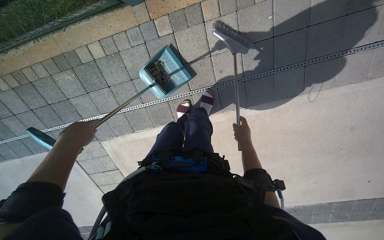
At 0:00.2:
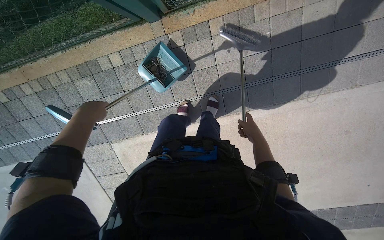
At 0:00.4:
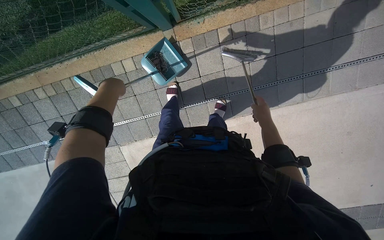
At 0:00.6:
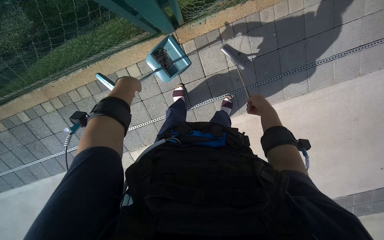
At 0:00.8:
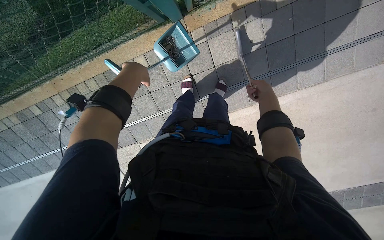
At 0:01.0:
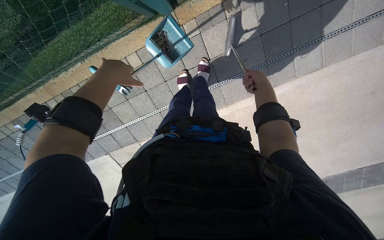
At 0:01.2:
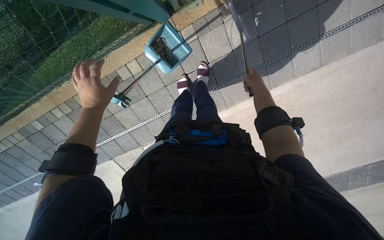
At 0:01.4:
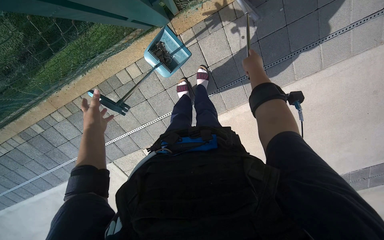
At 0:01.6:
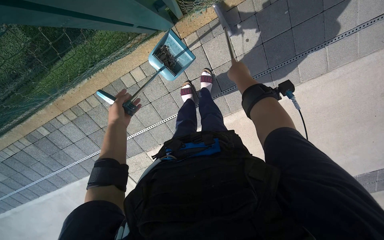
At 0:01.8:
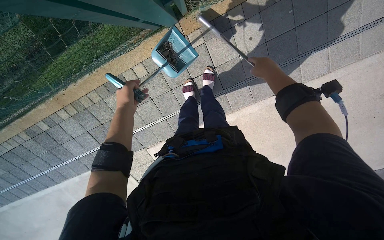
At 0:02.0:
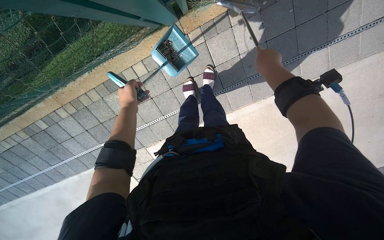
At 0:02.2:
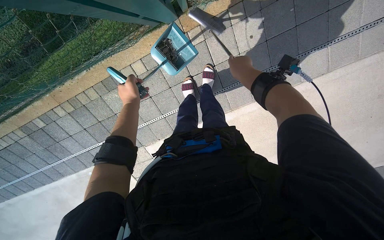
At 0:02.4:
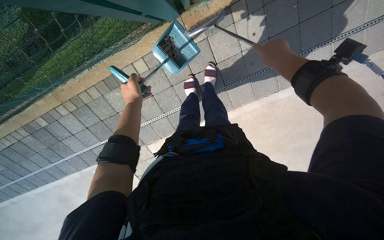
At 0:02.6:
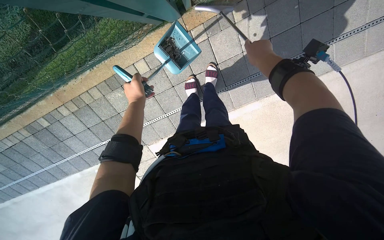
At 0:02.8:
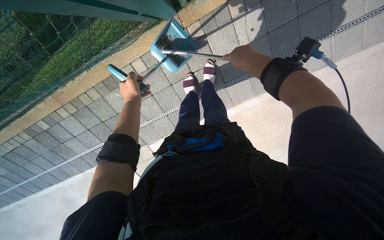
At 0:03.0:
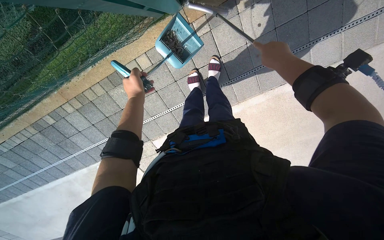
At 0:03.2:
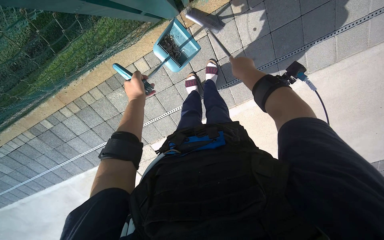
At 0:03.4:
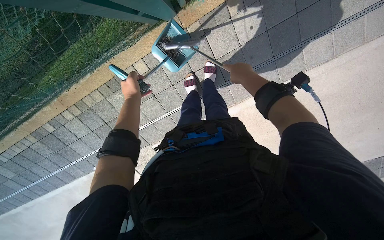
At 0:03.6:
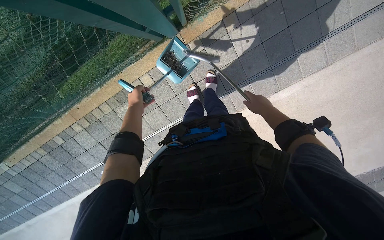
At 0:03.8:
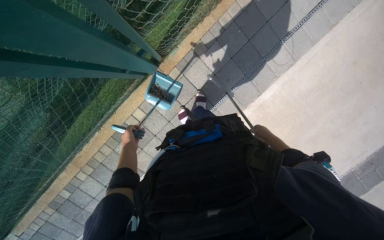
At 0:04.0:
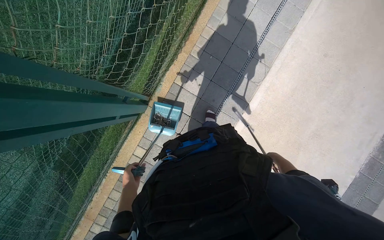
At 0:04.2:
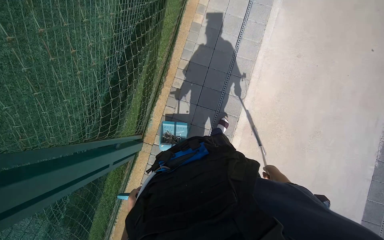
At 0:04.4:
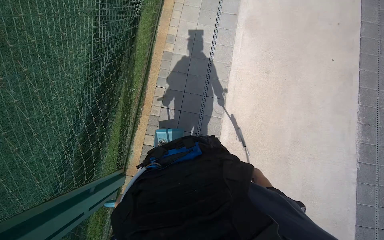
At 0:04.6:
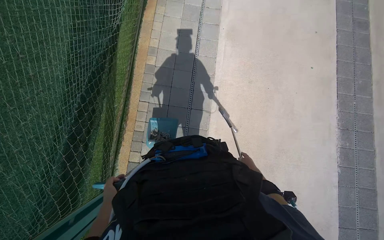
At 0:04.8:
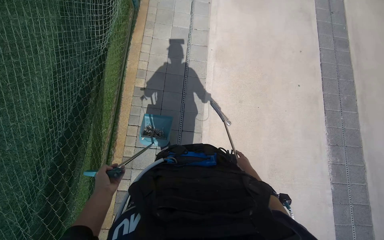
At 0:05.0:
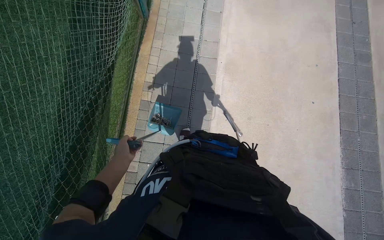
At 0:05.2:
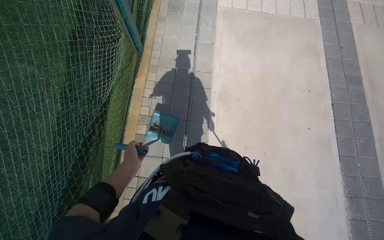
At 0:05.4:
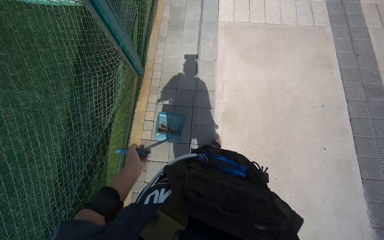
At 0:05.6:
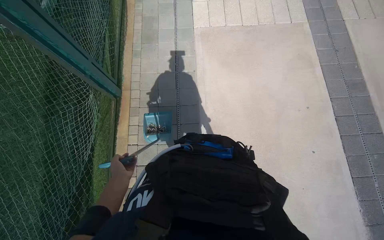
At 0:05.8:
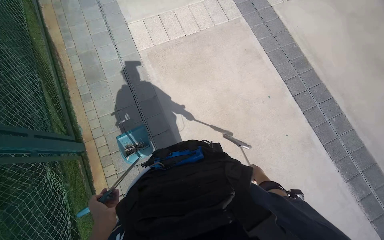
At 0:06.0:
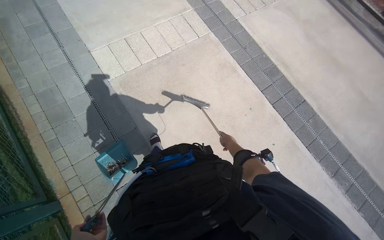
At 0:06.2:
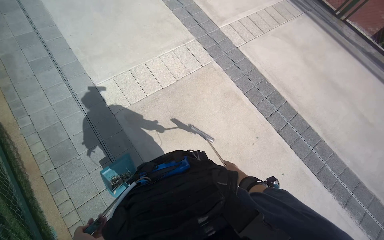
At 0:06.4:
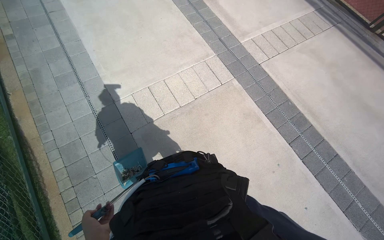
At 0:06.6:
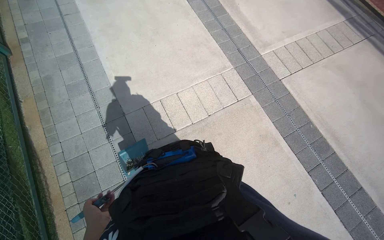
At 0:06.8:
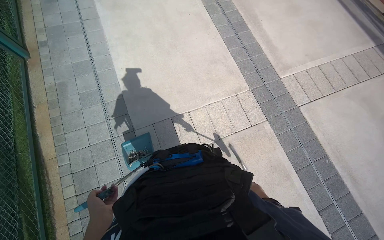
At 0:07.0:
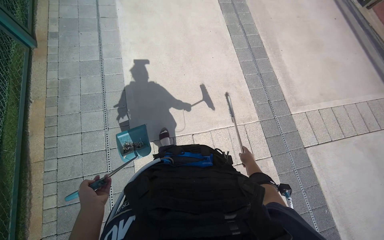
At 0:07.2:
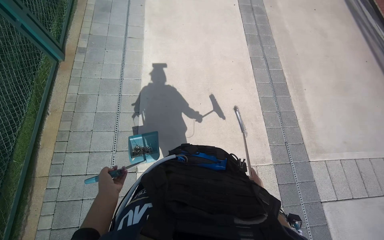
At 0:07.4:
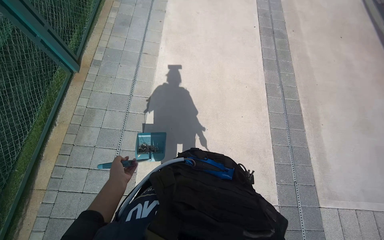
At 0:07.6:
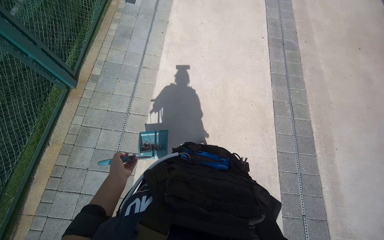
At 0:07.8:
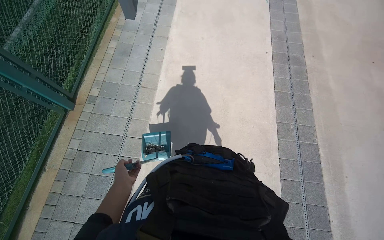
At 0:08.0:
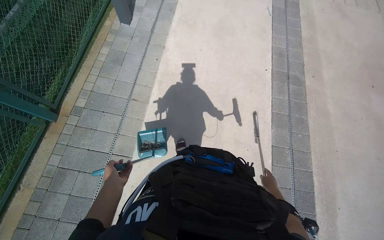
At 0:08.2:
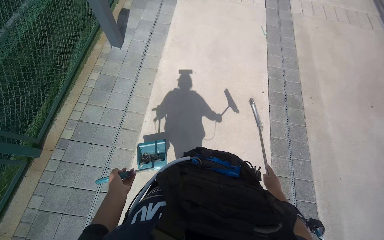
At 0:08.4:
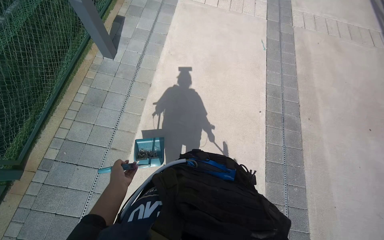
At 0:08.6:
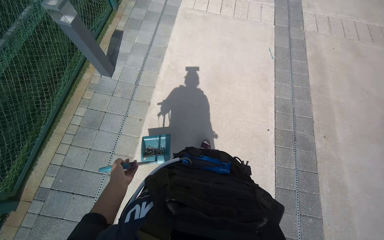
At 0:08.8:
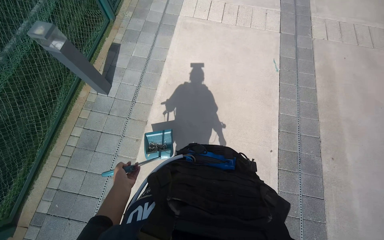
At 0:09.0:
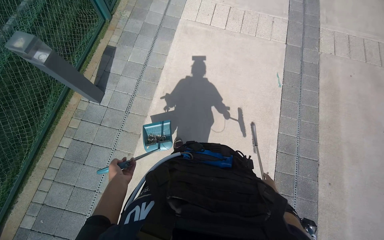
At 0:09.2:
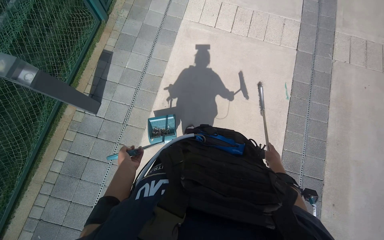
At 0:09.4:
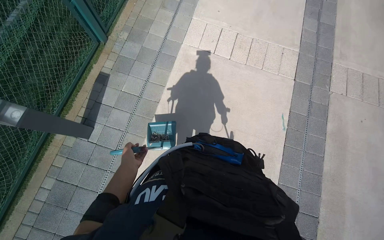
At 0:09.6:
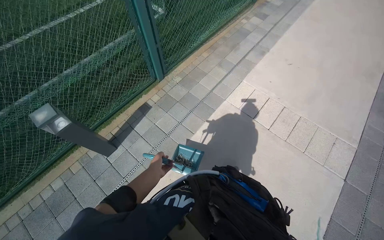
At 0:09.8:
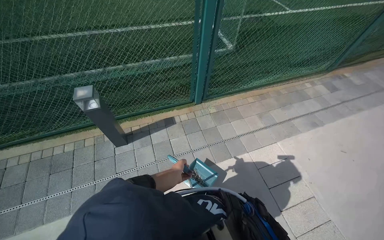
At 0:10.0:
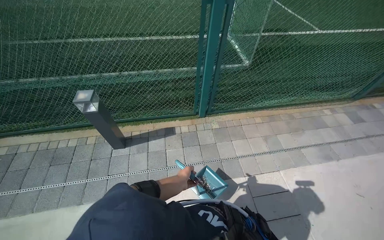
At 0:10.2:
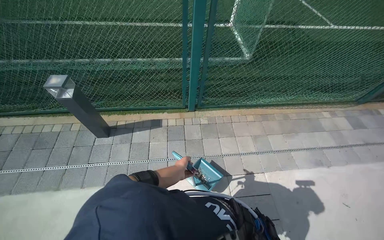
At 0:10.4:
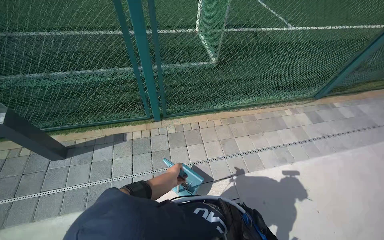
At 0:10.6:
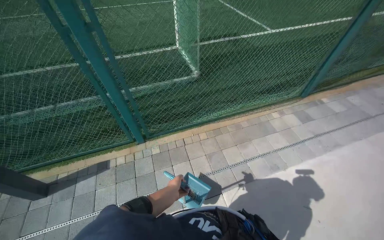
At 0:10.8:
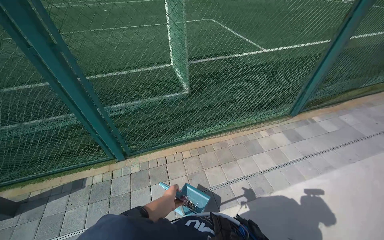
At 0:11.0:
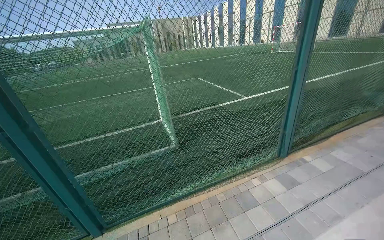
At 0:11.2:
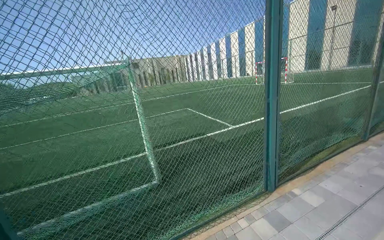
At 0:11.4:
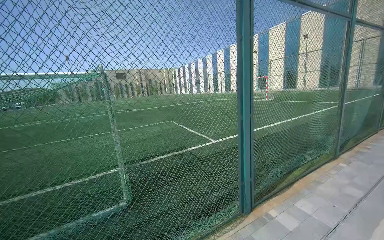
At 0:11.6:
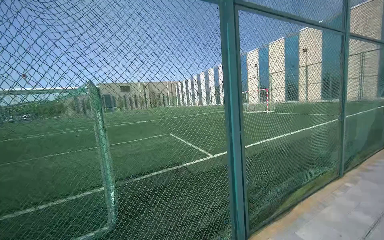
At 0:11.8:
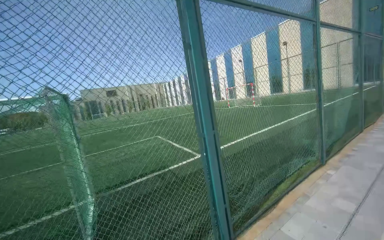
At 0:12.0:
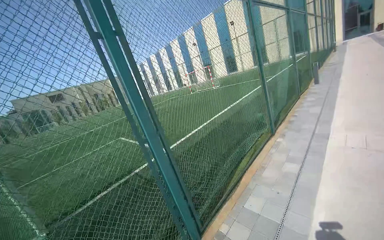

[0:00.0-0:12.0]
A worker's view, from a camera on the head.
Job: sweeping floor.
The whole recording: Cleaning paved area by sweeping and emptying. The worker cleans the paved area by sweeping debris, collecting it into a dustpan, and emptying it into a trash can.
0:00.0 to 0:01.6: The right hand moves to the left, up the picture and nearer to the camera, about 40 cm, while the left hand moves approximately 15 cm up the picture and comes back.
0:01.6 to 0:03.0: The right hand heads nearer to the camera, covering roughly 10 cm.
0:03.0 to 0:04.4: The view tips upward by some 30 degrees. Everything in view rotates some 40 degrees counterclockwise.
0:07.6 to 0:09.0: The camera is carried about 2 m.
0:09.0 to 0:10.4: The wearer moves approximately 70 cm.

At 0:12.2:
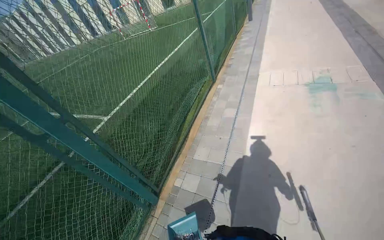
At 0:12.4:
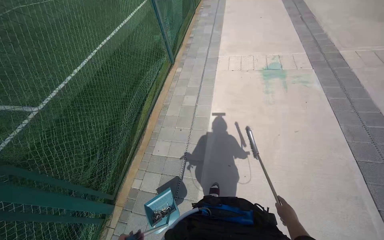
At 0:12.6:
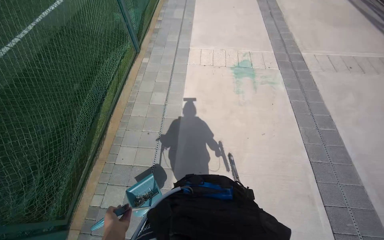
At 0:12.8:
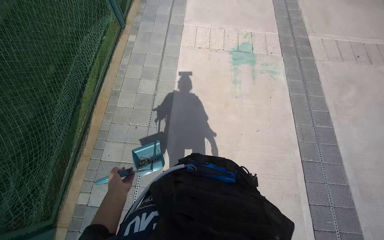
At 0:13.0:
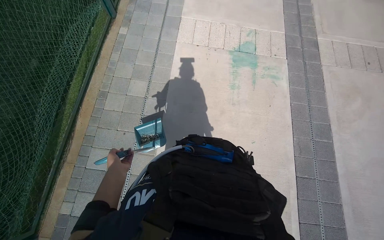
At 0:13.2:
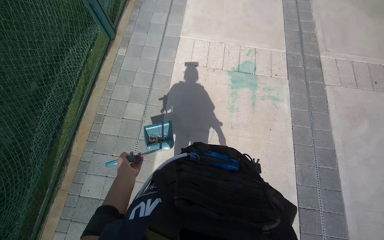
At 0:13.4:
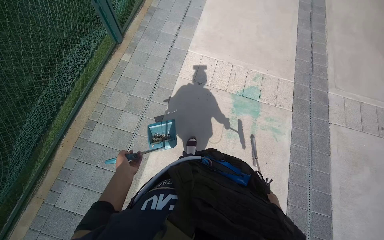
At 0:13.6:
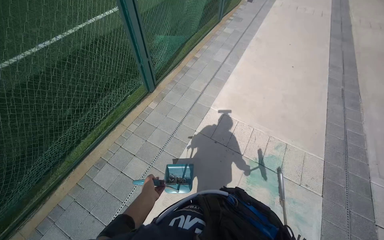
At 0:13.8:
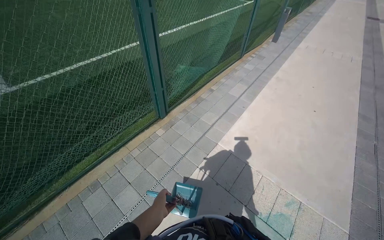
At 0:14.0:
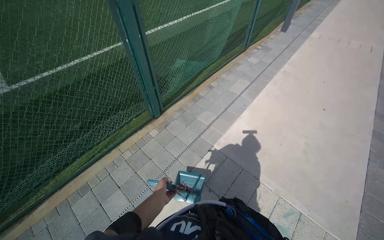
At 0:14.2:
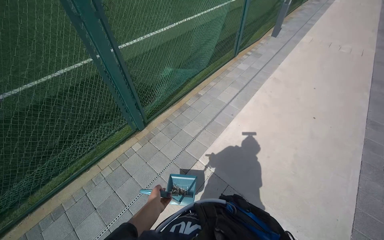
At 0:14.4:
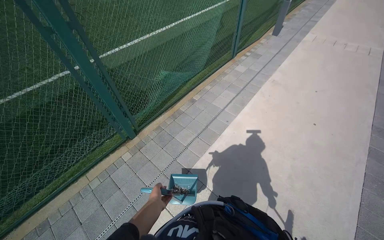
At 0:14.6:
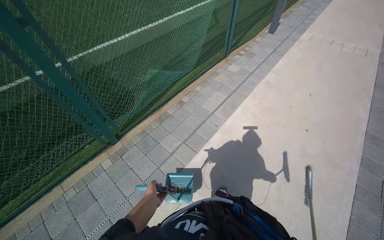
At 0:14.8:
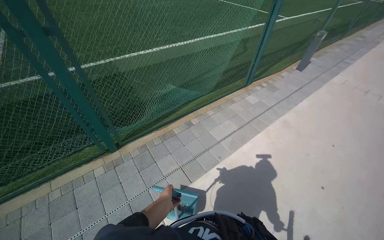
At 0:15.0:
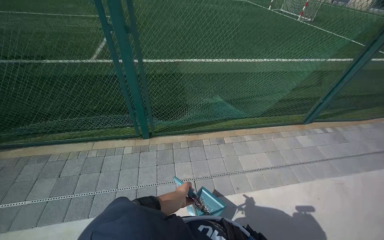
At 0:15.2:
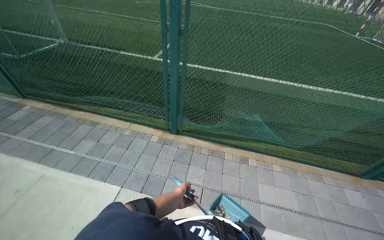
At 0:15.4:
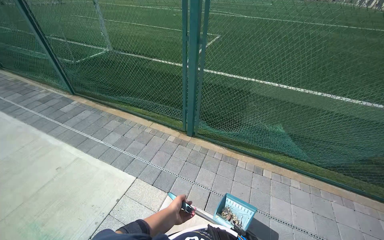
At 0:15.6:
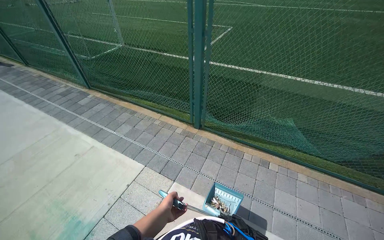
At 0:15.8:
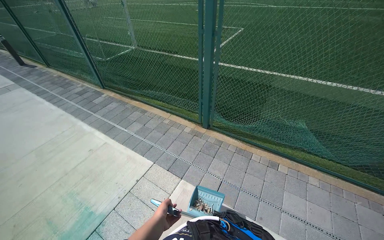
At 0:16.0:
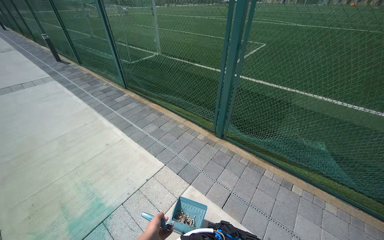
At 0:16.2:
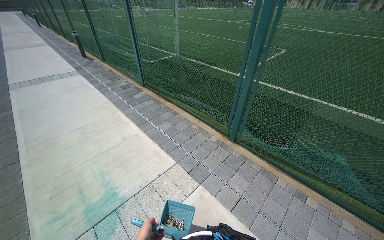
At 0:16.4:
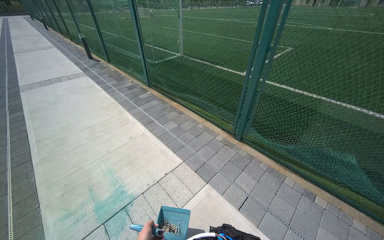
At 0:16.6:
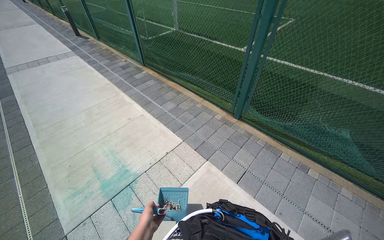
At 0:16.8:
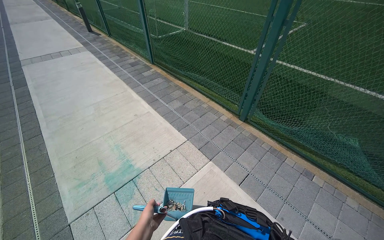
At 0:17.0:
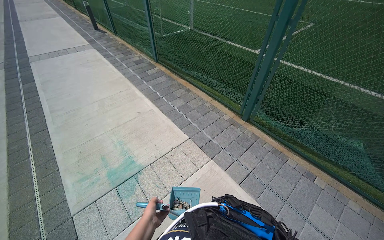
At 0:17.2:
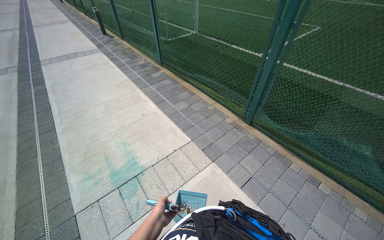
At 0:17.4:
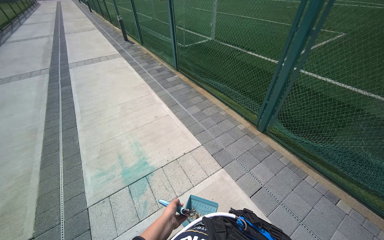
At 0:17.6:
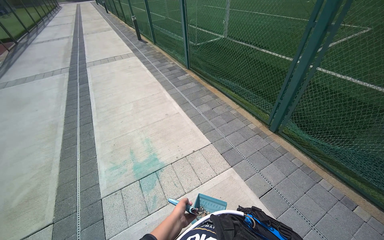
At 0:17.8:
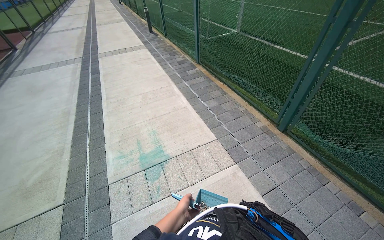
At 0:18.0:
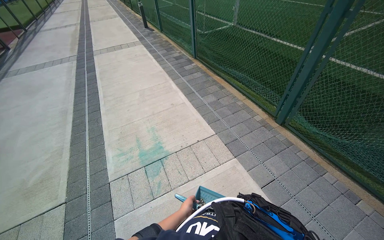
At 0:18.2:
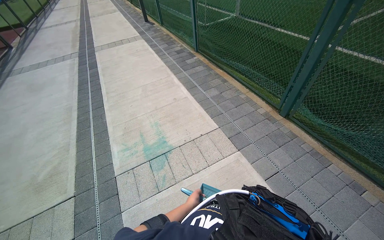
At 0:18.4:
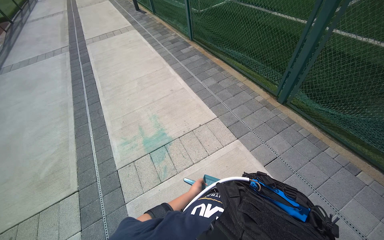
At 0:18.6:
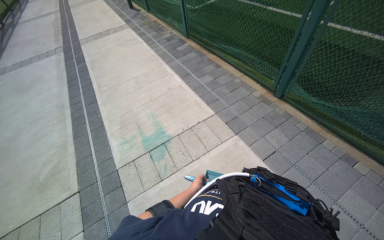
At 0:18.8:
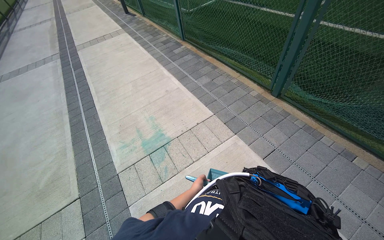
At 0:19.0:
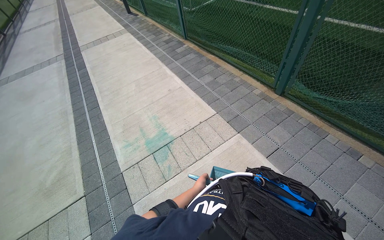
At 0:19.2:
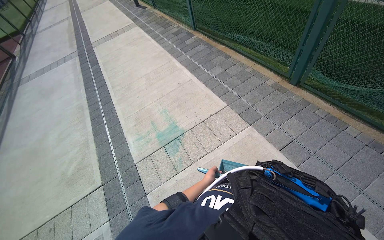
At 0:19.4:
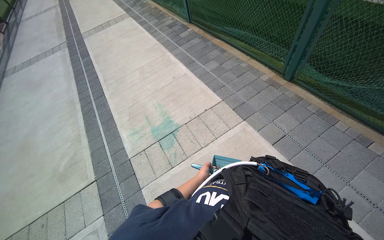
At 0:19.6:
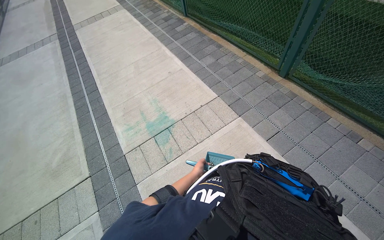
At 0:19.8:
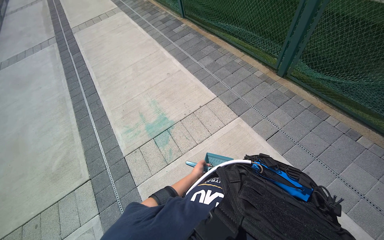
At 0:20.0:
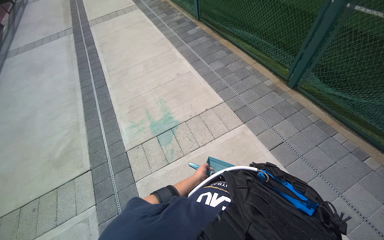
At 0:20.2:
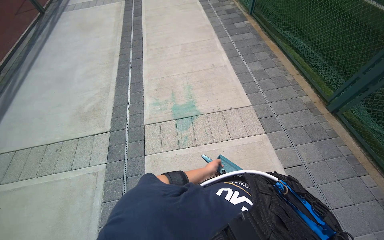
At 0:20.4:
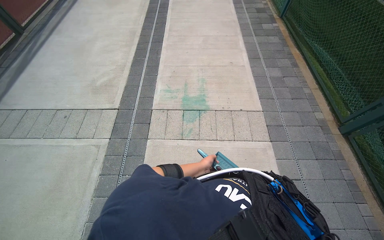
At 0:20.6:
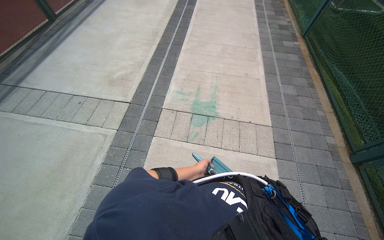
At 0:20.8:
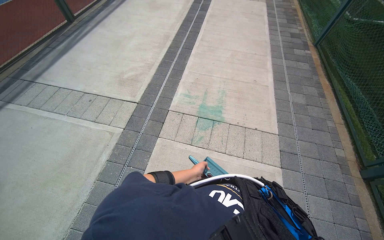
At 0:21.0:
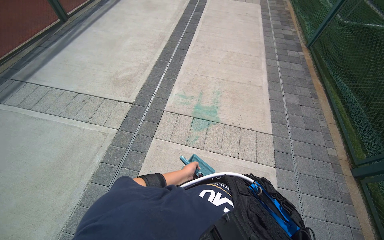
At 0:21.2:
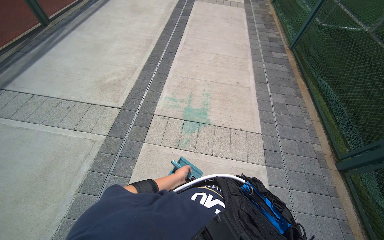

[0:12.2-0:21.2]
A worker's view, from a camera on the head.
Job: sweeping floor.
The whole recording: Cleaning paved area by sweeping and emptying. The worker cleans the paved area by sweeping debris, collecting it into a dustpan, and emptying it into a trash can.
0:12.2 to 0:13.8: The wearer moves about 80 cm.
0:15.2 to 0:16.6: The head turns to the left by about 30 degrees.
0:16.6 to 0:18.2: The camera is aimed approximately 15 degrees further to the left. The left hand moves to the right, some 10 cm.
0:19.8 to 0:21.2: The scene turns roughly 45 degrees clockwise in the picture.
